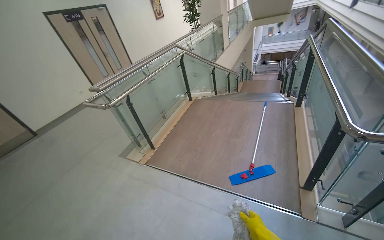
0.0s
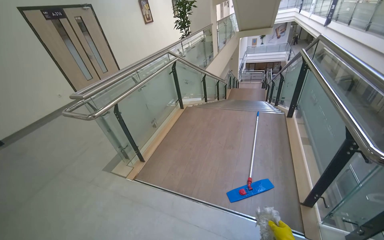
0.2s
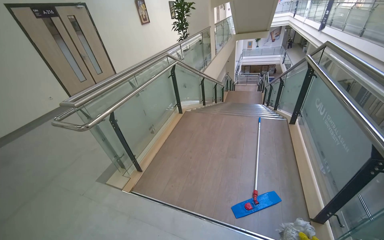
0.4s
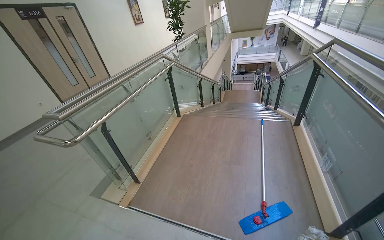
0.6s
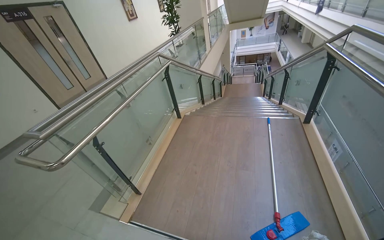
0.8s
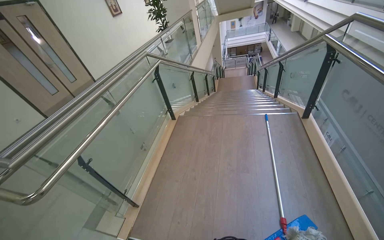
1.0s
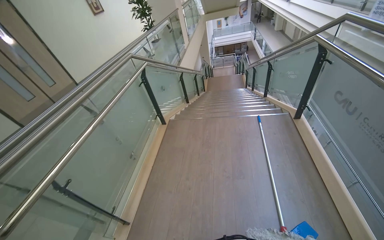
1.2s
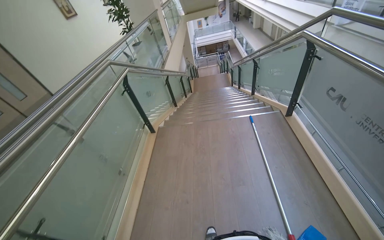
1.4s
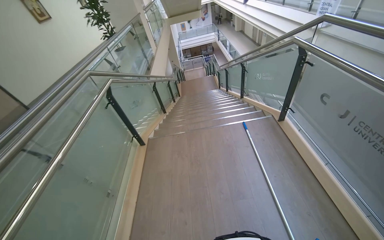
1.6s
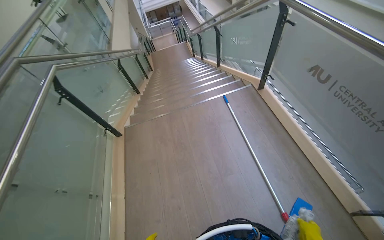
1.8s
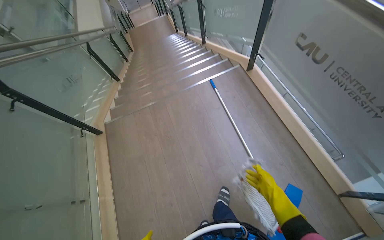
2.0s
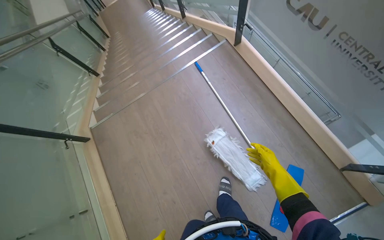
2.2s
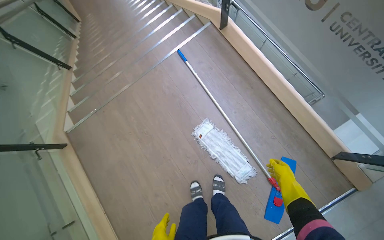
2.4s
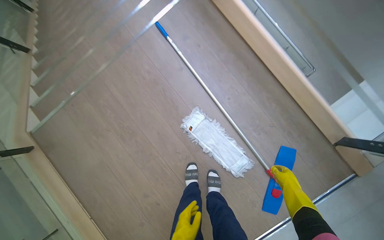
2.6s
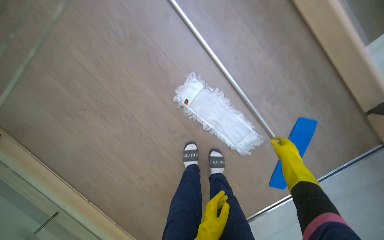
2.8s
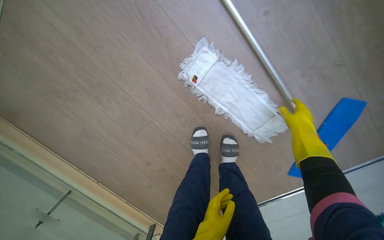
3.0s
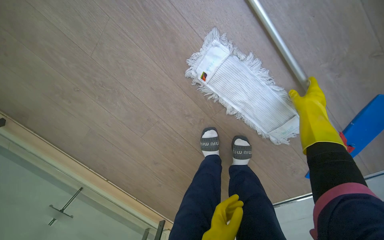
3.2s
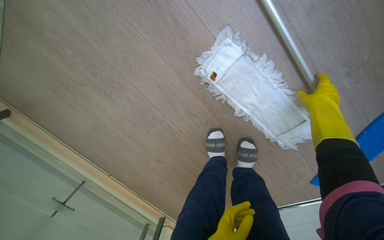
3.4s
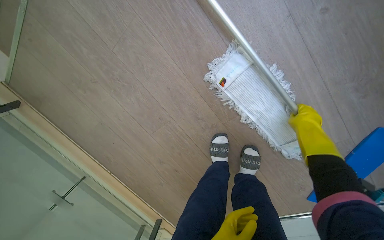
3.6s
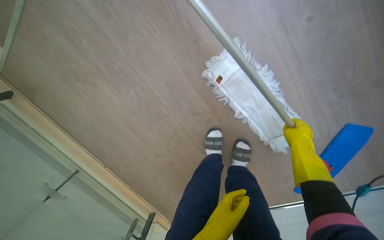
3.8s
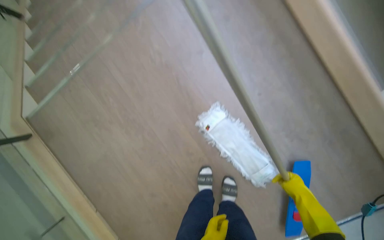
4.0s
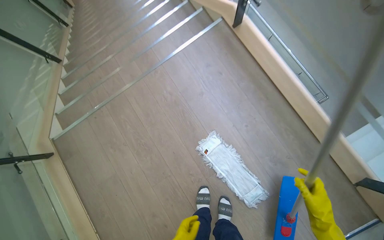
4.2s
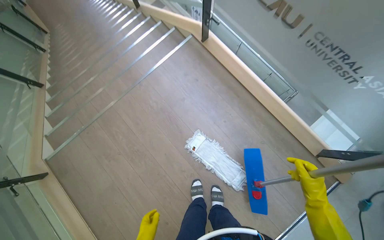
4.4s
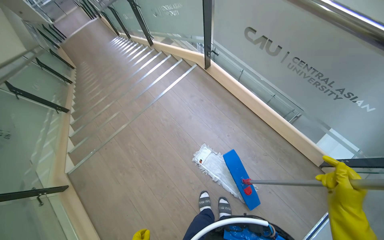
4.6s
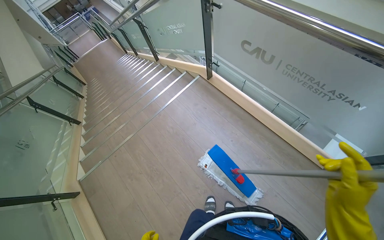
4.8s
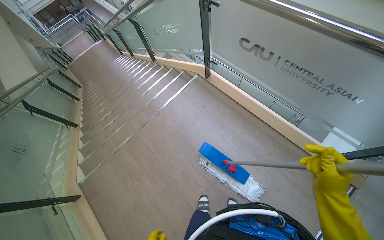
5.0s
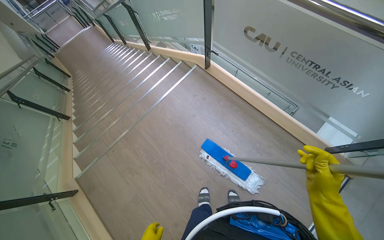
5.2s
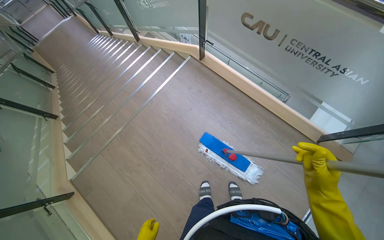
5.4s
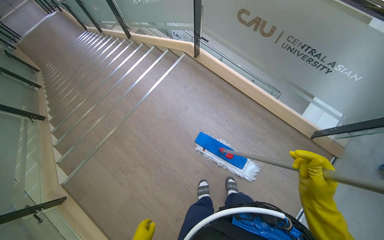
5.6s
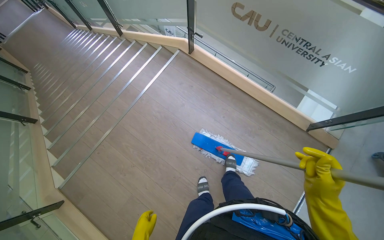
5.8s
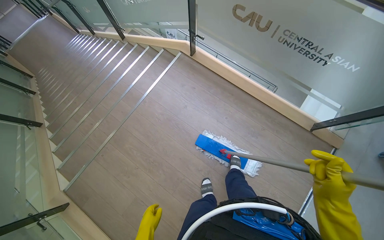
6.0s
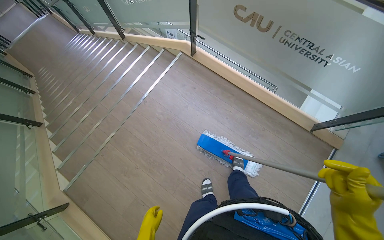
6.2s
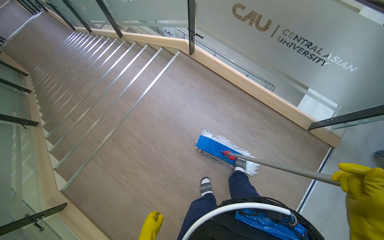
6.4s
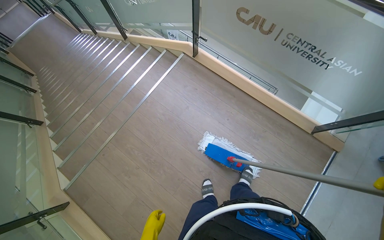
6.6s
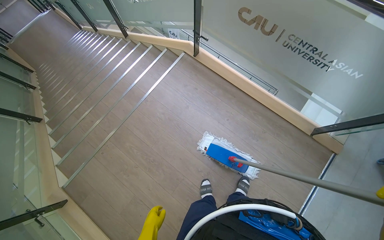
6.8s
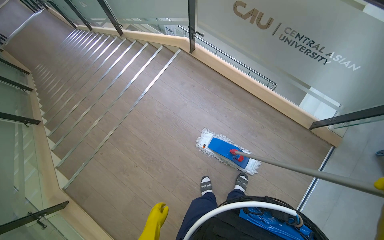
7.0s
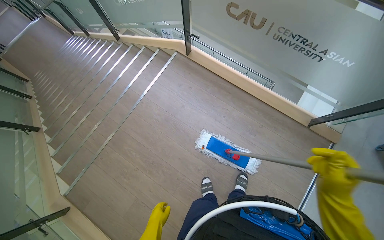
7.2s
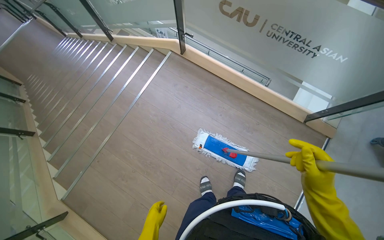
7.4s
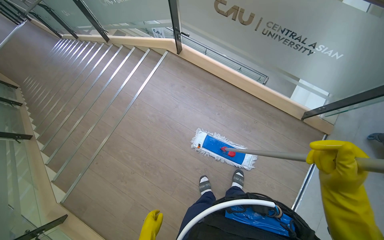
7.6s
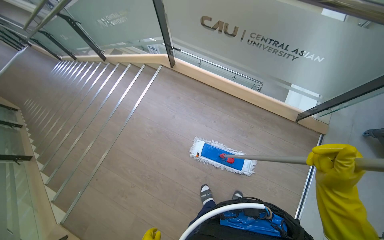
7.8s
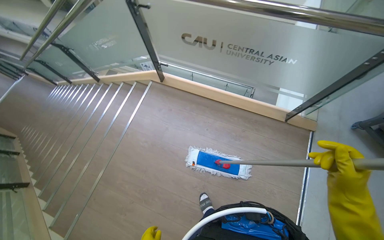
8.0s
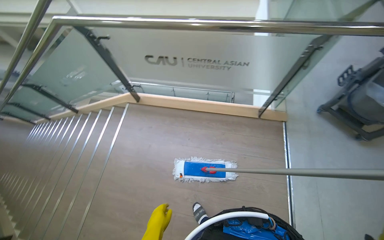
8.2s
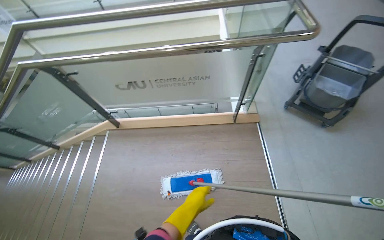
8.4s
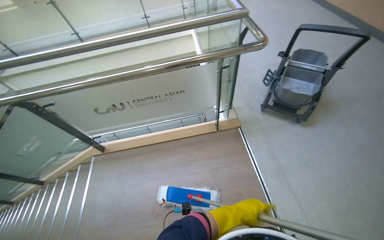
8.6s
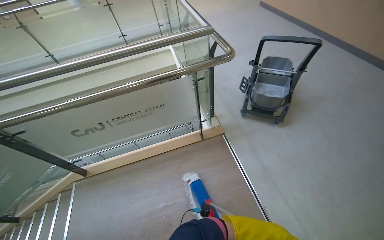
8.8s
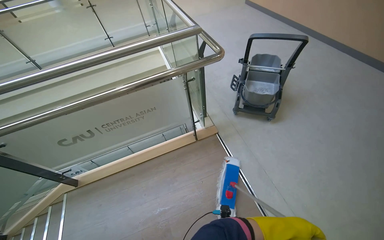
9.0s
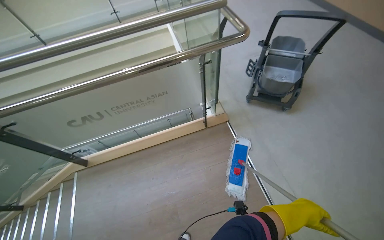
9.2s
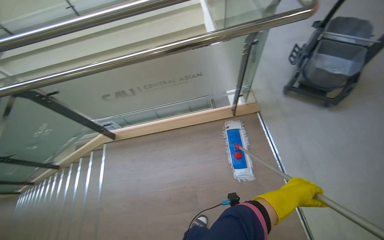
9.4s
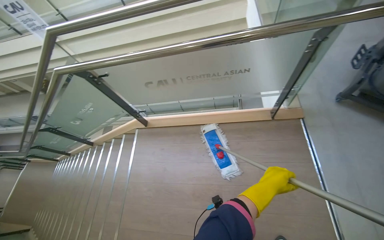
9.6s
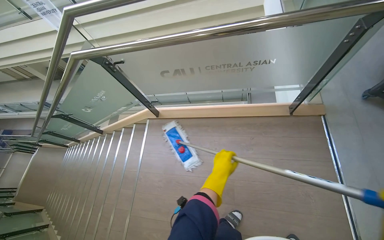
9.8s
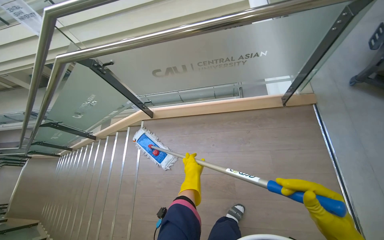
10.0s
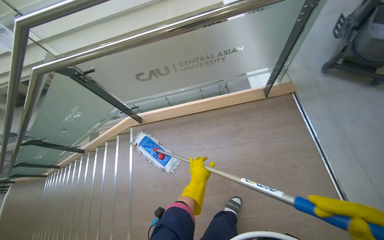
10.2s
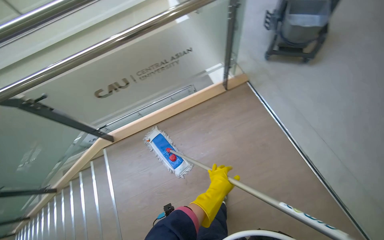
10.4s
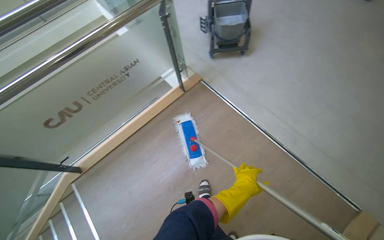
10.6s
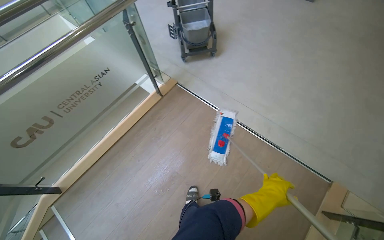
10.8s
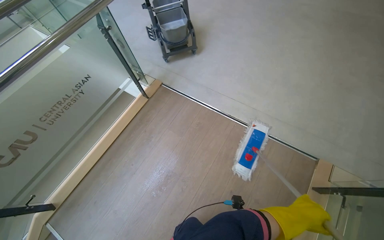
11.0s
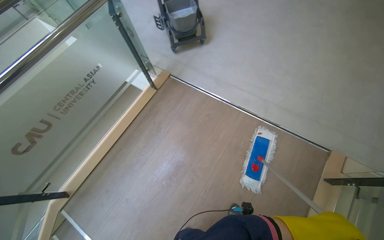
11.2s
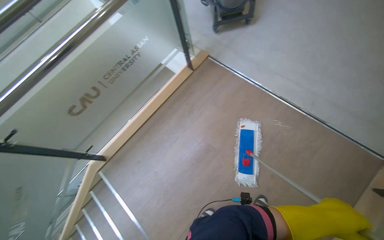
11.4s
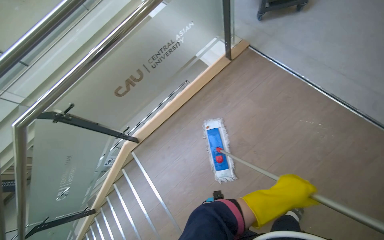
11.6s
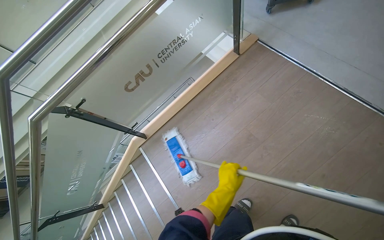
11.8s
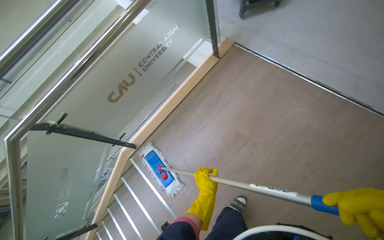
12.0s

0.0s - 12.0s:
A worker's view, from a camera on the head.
Job: mopping floor.
The whole recording: Mopping stairs. The worker mops the stairs, moving the mop head across each step.
0.0s - 1.6s: The head travels some 1 m. The head turns to the right by approximately 30 degrees.
1.6s - 3.0s: The head travels about 1 m. The head turns to the right by roughly 40 degrees. The view tips downward by approximately 65 degrees.
3.0s - 4.4s: The wearer moves some 60 cm. The view tips upward by some 35 degrees.
4.4s - 6.0s: The right hand shifts about 35 cm to the left and nearer to the camera.
7.6s - 9.0s: The head travels about 60 cm. The head rotates roughly 50 degrees to the right. The camera pitches upward, by roughly 30 degrees.
9.0s - 10.4s: The camera pitches downward, by approximately 10 degrees.

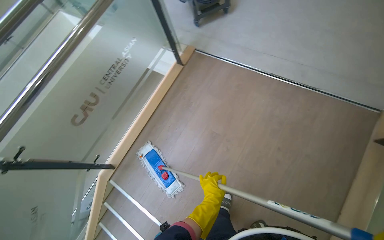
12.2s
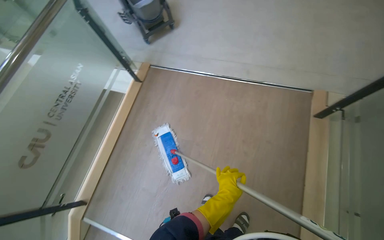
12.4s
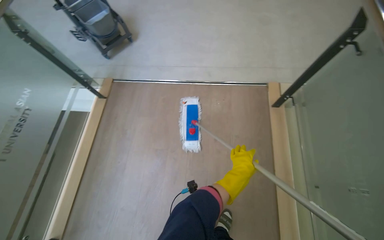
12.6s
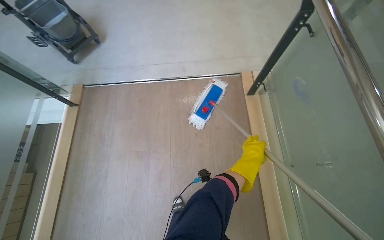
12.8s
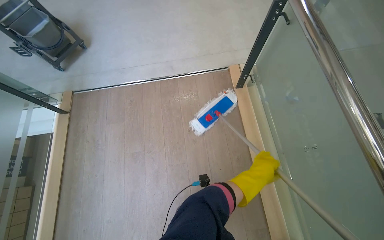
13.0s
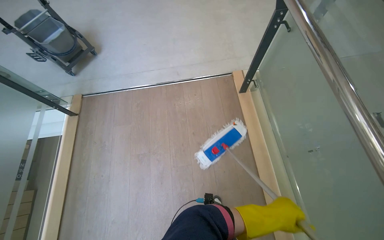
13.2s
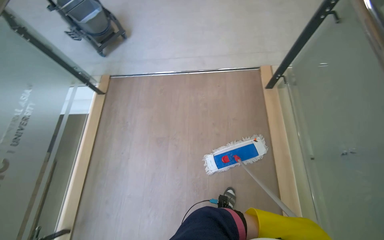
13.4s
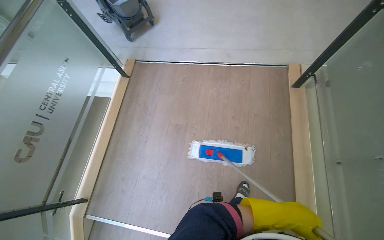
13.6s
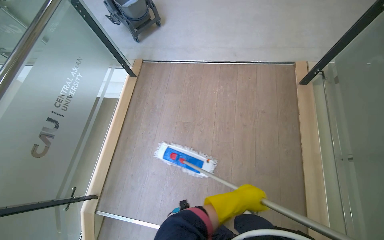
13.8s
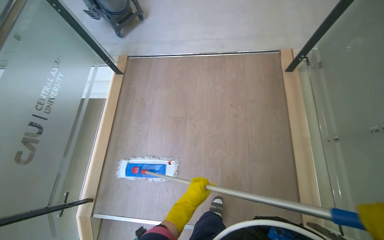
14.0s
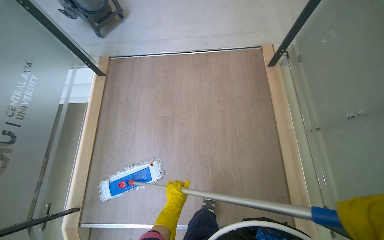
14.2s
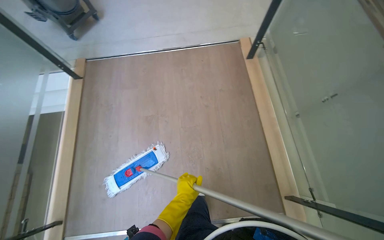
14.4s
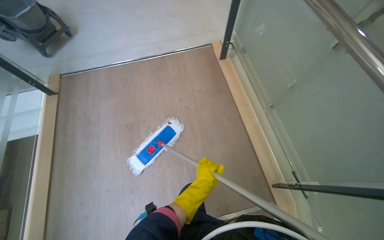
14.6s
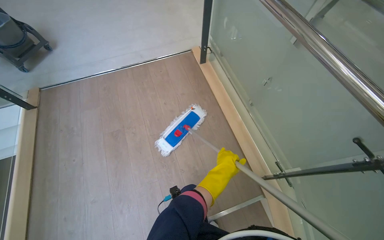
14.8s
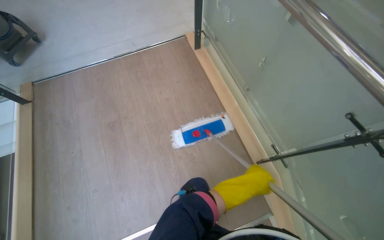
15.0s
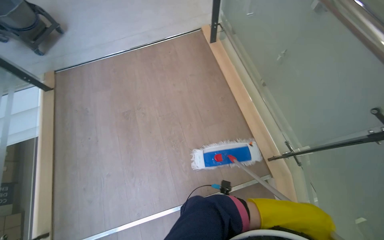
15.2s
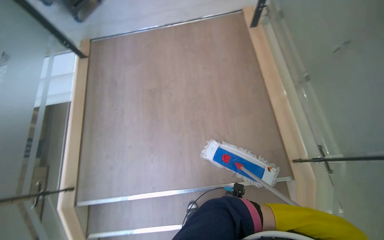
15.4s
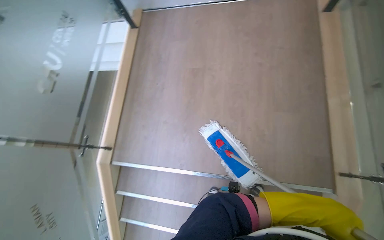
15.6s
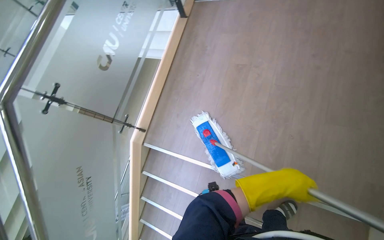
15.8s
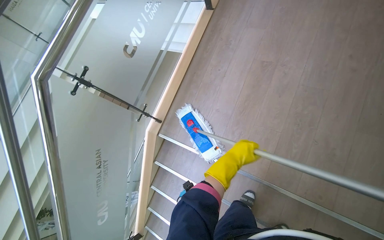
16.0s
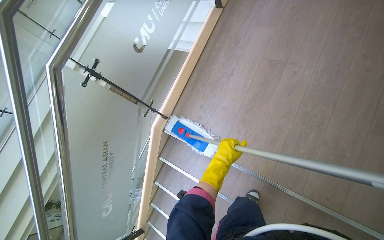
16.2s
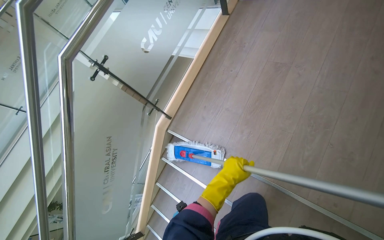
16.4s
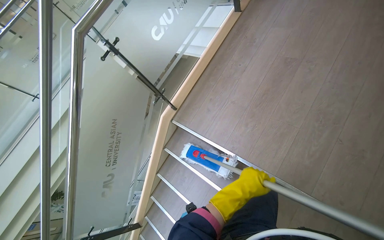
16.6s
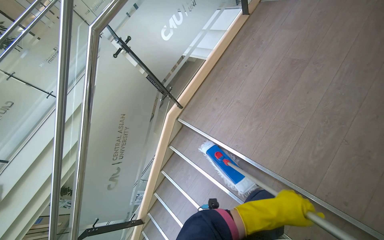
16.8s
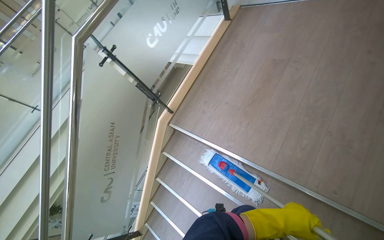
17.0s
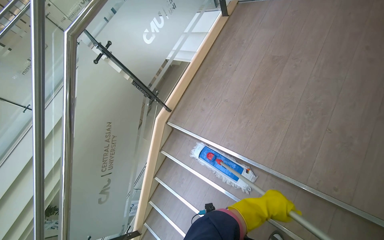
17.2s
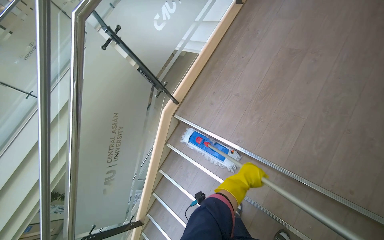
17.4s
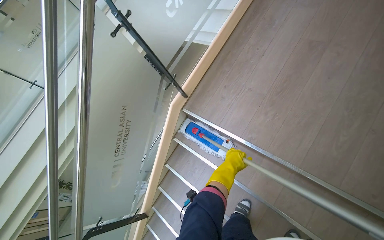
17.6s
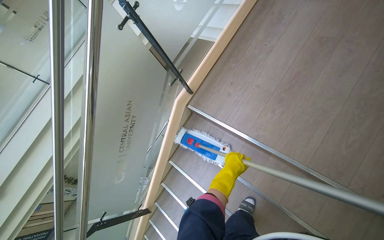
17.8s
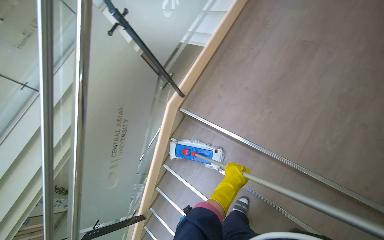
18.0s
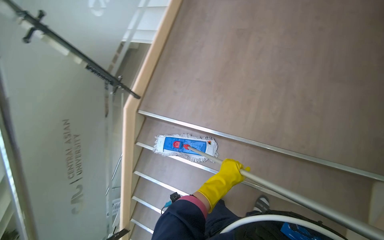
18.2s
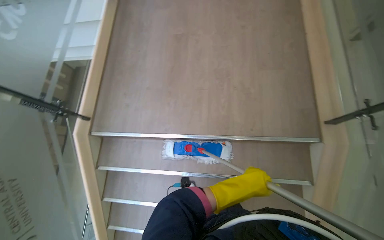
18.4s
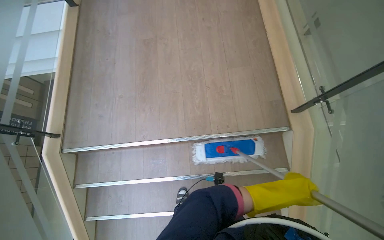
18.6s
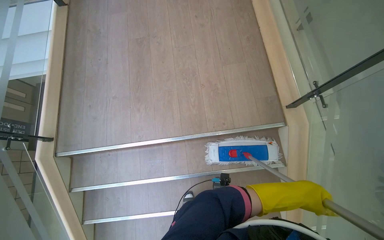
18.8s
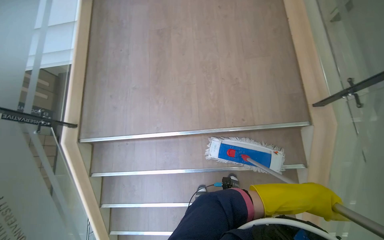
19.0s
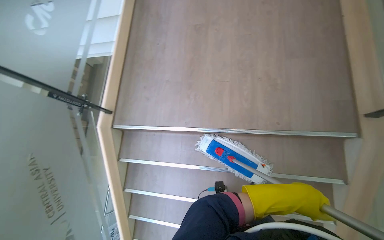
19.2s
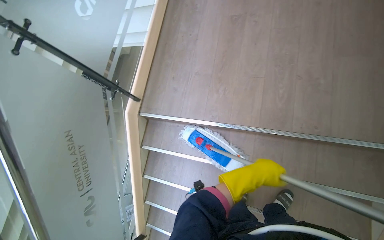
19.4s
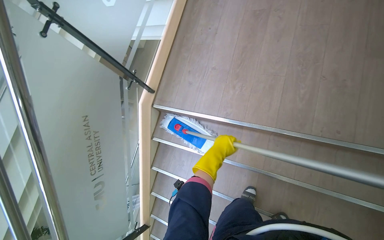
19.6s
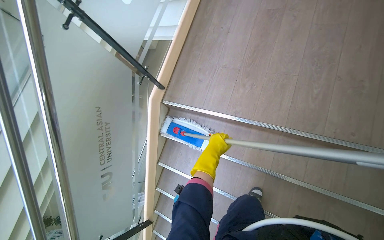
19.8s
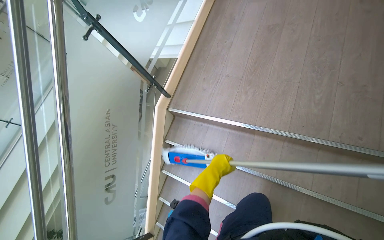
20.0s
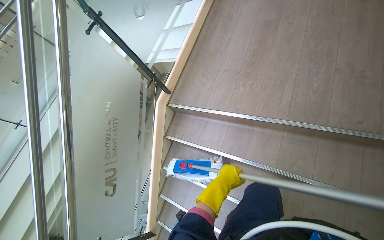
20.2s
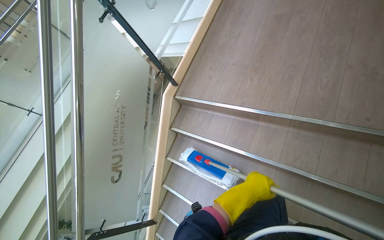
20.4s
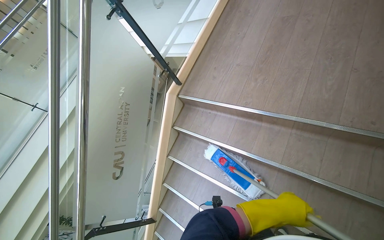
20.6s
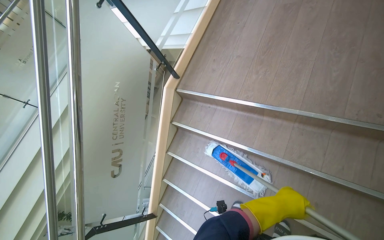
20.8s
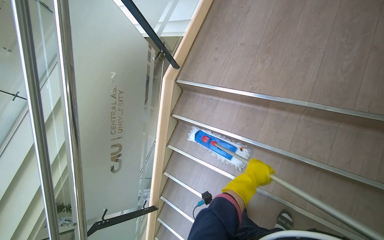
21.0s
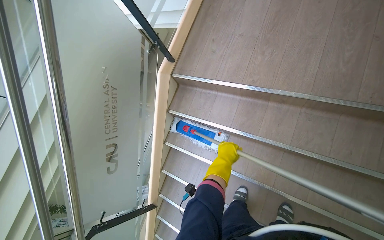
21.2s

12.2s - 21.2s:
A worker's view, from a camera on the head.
Job: mopping floor.
The whole recording: Mopping stairs. The worker mops the stairs, moving the mop head across each step.
12.2s - 13.8s: The head rotates roughly 25 degrees to the right.
13.8s - 15.2s: The wearer's head swings approximately 25 degrees to the right. The left hand travels to the left and back again, about 15 cm each way.
15.2s - 16.6s: The camera is carried some 40 cm. The head turns to the left by about 55 degrees.
16.6s - 18.2s: The wearer looks roughly 20 degrees further to the right. The left hand swings nearer and farther, some 20 cm each way, with 2 reversals.
19.8s - 21.2s: The left hand travels to the right and back again, roughly 20 cm each way.
